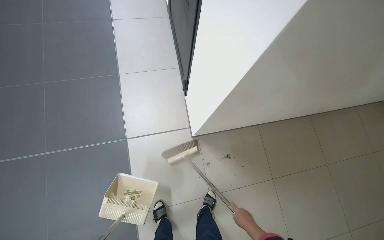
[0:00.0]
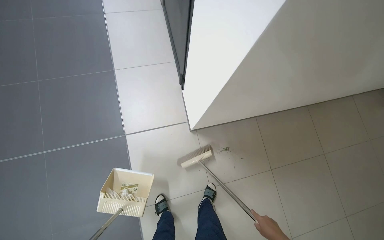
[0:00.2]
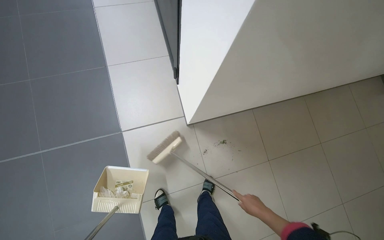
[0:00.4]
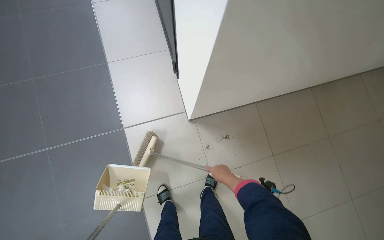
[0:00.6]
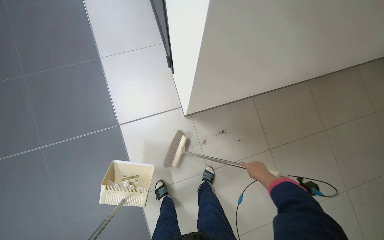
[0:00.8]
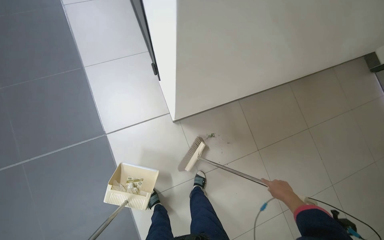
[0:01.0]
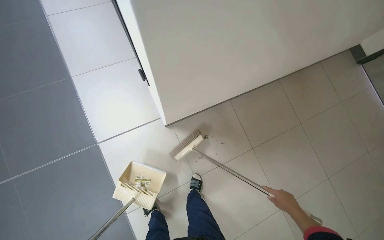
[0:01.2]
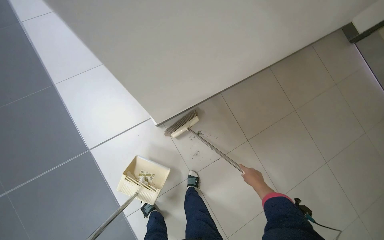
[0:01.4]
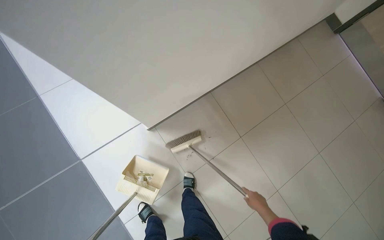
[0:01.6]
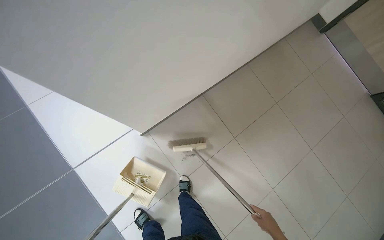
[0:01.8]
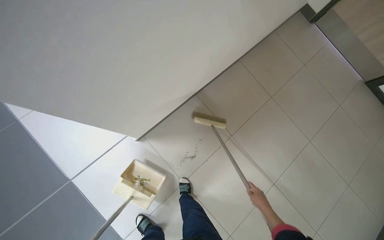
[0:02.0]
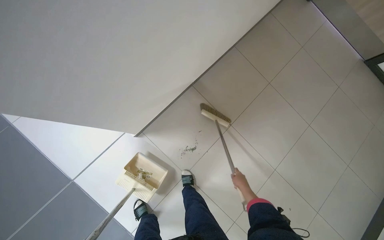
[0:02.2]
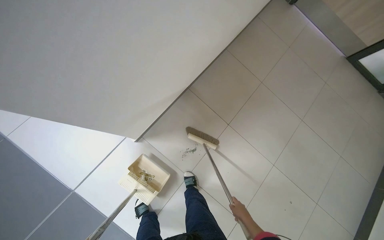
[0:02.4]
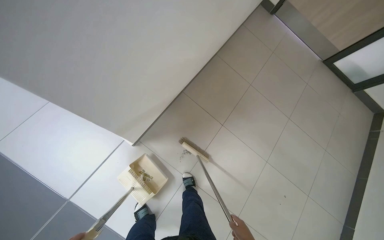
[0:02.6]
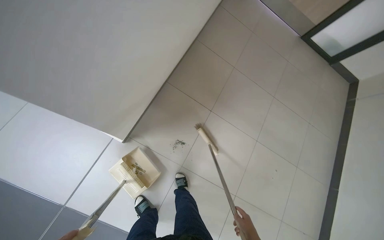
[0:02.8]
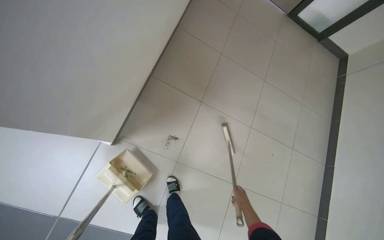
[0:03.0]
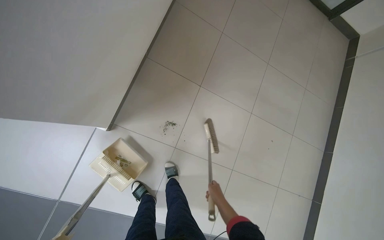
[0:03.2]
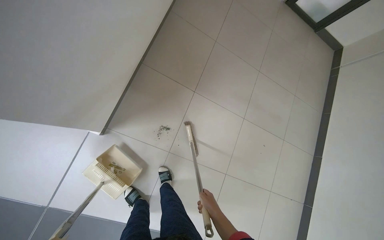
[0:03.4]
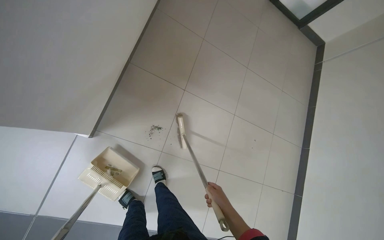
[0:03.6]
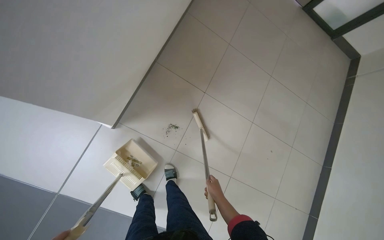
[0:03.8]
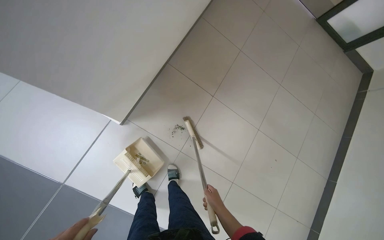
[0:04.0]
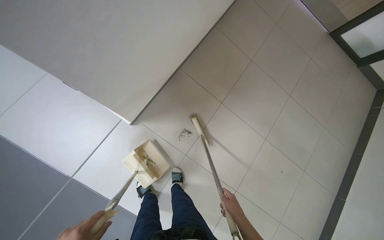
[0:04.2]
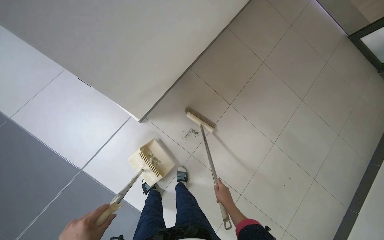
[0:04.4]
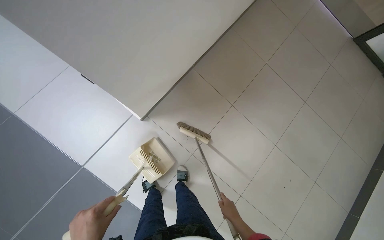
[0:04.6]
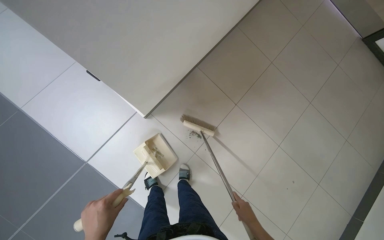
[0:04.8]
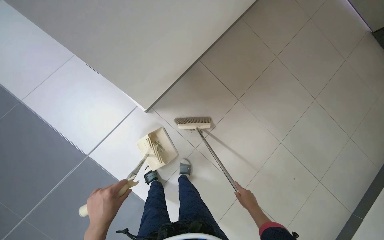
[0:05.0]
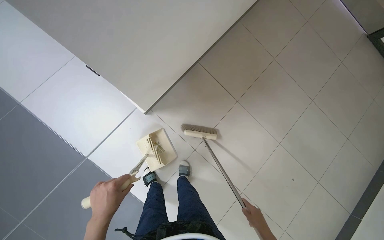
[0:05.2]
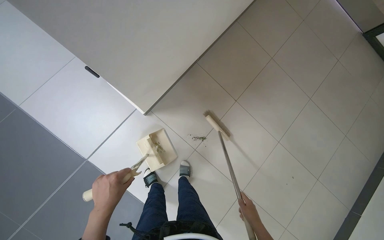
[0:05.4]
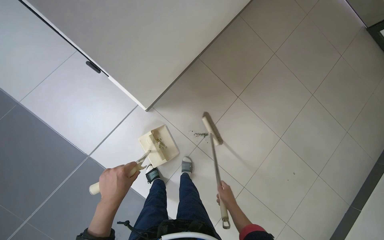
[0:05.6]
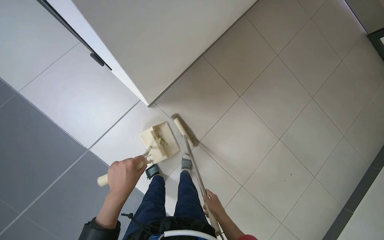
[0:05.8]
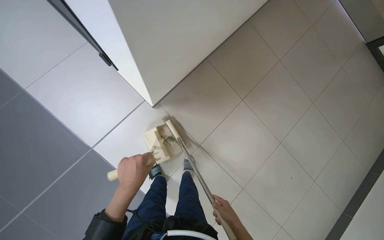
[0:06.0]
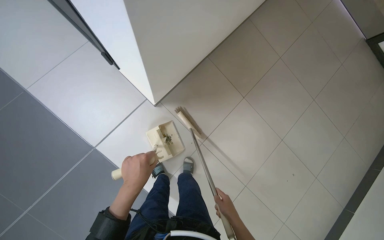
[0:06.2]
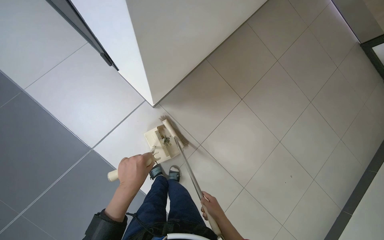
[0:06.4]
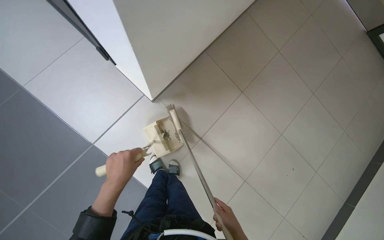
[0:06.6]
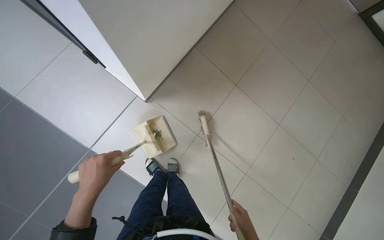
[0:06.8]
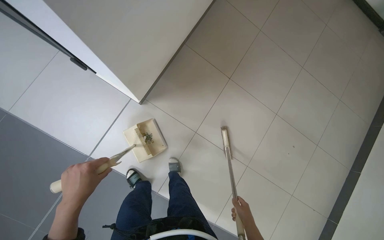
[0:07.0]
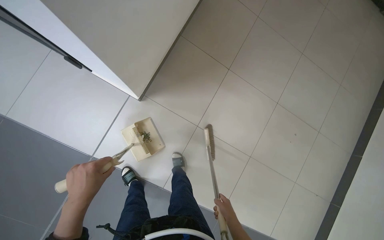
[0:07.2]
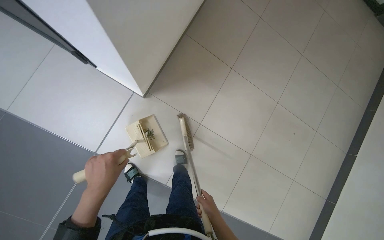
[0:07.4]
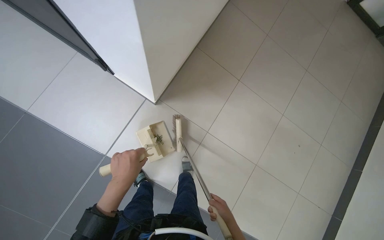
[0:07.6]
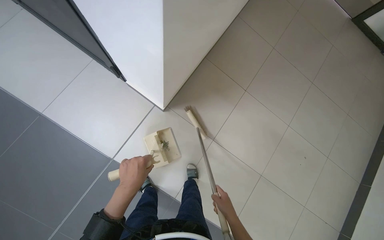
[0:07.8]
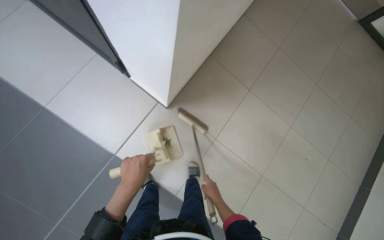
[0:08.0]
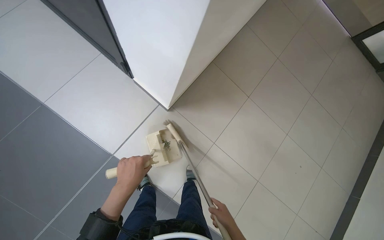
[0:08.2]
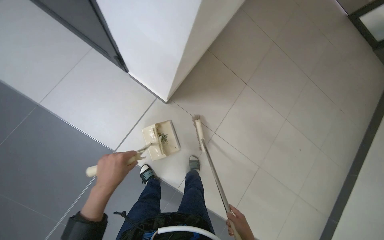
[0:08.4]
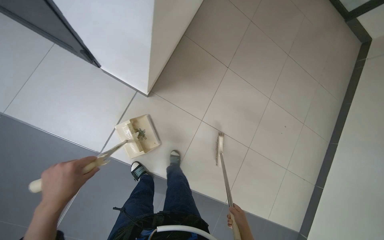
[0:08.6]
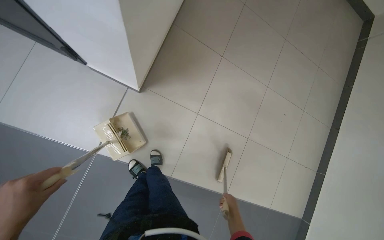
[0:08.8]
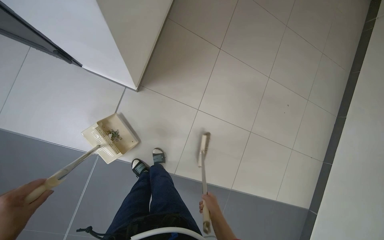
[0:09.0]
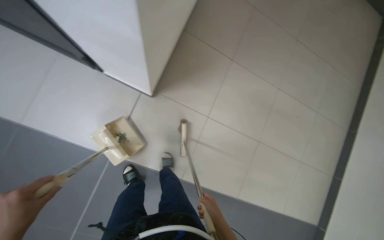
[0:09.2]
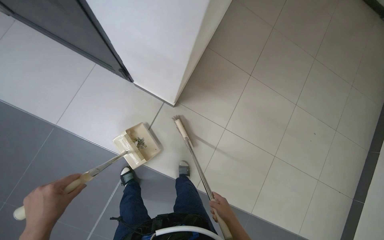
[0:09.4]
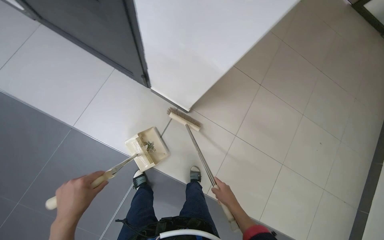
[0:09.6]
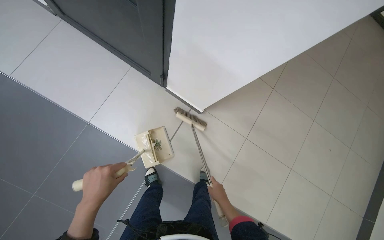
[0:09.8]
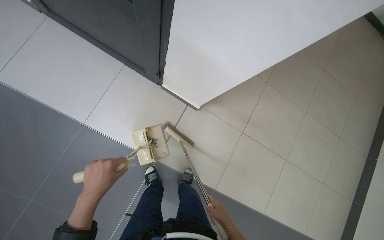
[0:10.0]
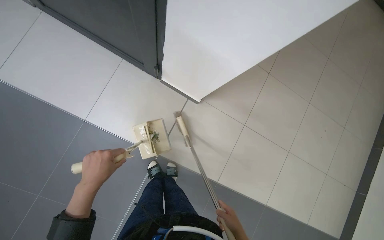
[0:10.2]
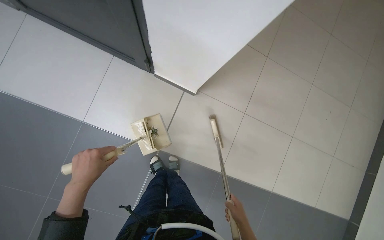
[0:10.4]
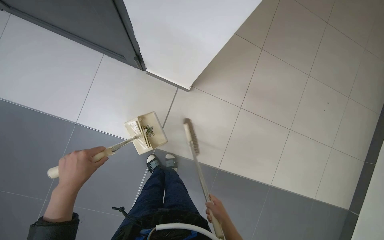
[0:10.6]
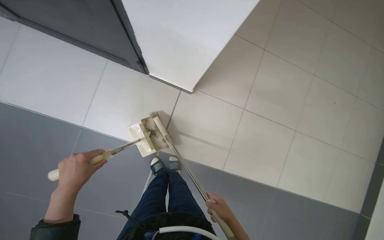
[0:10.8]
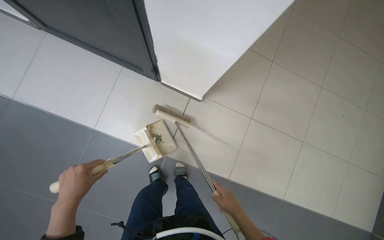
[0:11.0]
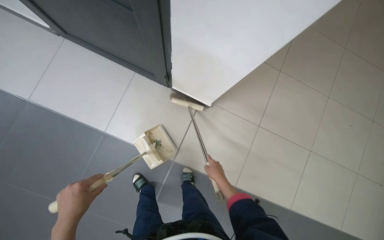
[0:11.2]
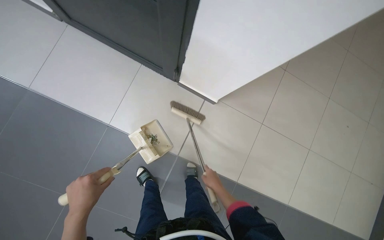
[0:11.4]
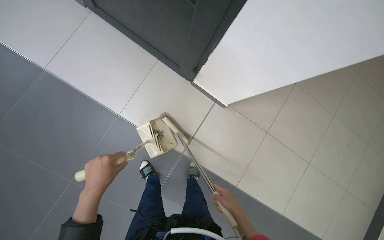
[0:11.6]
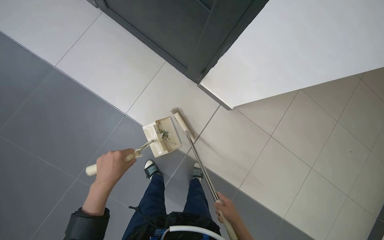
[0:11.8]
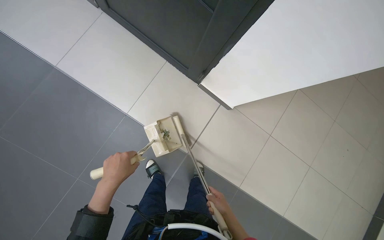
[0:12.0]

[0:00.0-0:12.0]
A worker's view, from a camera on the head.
Job: sweeping floor.
The whole recording: Sweeping office floor. The worker sweeps the office floor with a broom and dustpan.
0:00.0 to 0:01.6: The wearer looks approximately 10 degrees further downward. The right hand moves left and right over about 20 cm, changing direction 2 times.
0:01.6 to 0:03.0: The head turns to the right by about 35 degrees.
0:03.0 to 0:04.4: The right hand moves about 10 cm nearer to the camera and comes back.
0:04.4 to 0:06.0: The right hand heads nearer to the camera, covering about 10 cm, and moves approximately 10 cm to the right and comes back.
0:06.0 to 0:07.6: The right hand reaches about 5 cm to the right, then returns.
0:07.6 to 0:09.0: The right hand travels farther from the camera and back again, about 5 cm each way.
0:10.4 to 0:12.0: The right hand moves to the left, some 20 cm, and reaches approximately 20 cm up the picture, then returns.

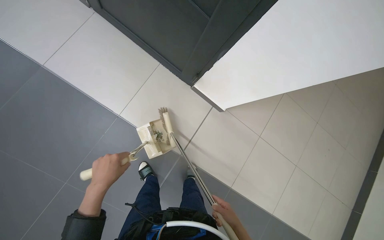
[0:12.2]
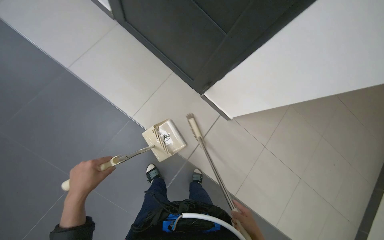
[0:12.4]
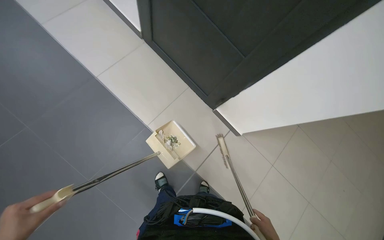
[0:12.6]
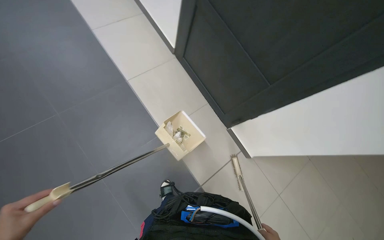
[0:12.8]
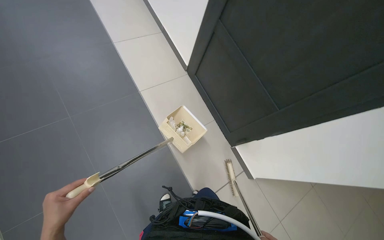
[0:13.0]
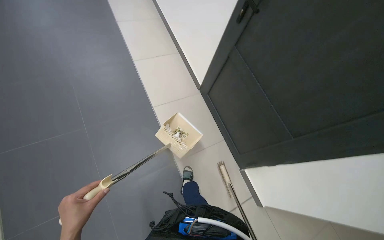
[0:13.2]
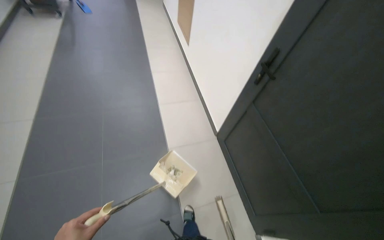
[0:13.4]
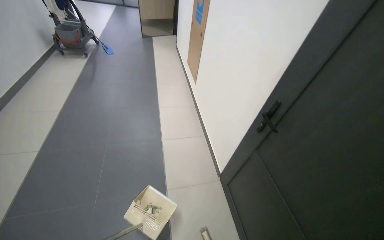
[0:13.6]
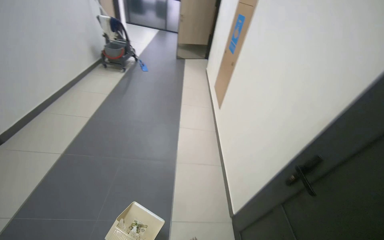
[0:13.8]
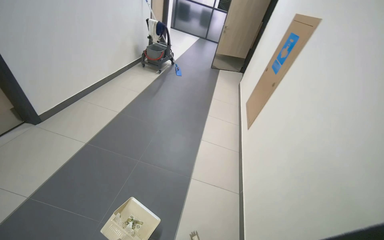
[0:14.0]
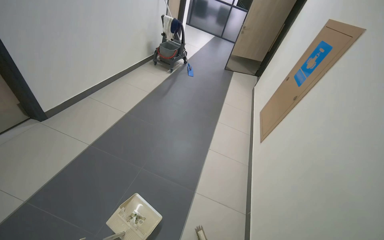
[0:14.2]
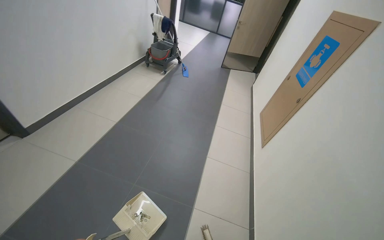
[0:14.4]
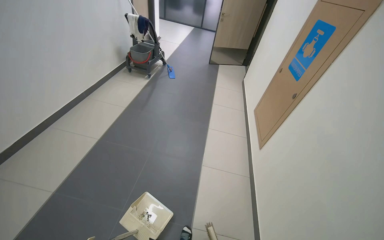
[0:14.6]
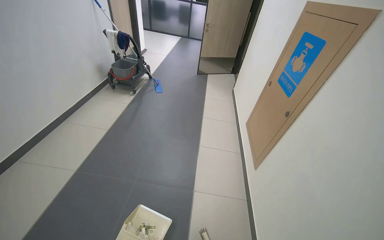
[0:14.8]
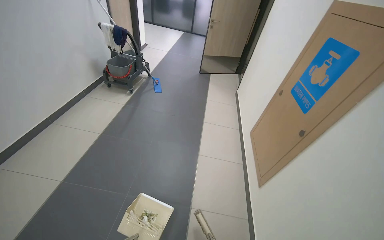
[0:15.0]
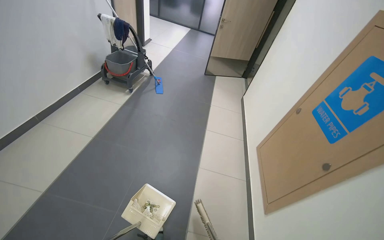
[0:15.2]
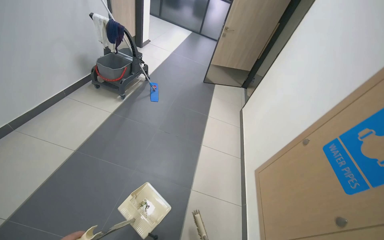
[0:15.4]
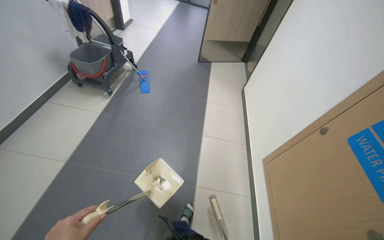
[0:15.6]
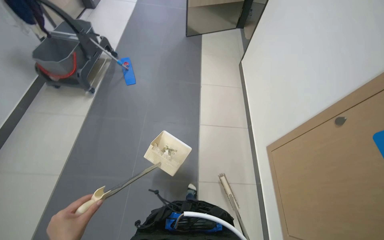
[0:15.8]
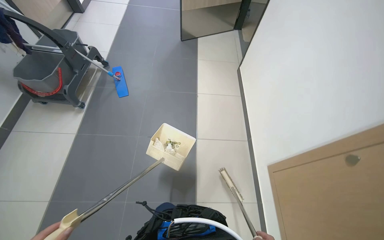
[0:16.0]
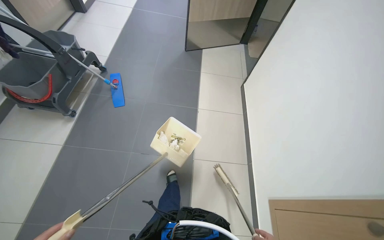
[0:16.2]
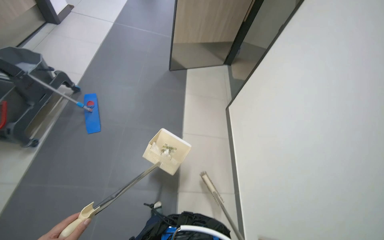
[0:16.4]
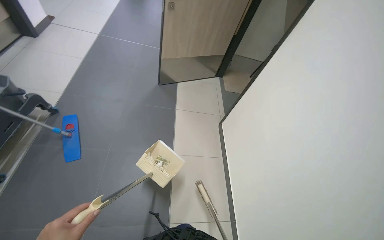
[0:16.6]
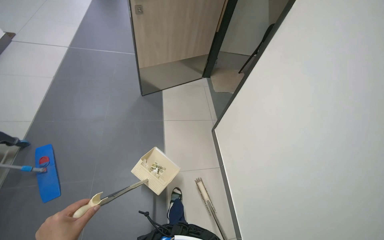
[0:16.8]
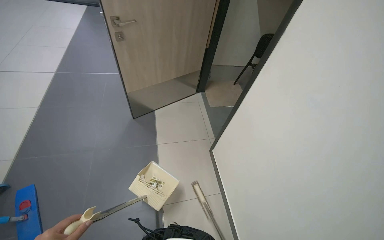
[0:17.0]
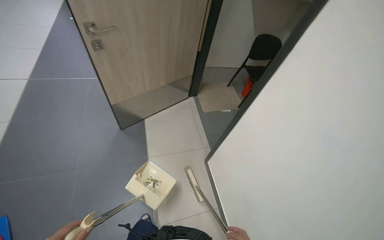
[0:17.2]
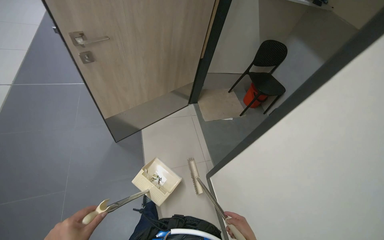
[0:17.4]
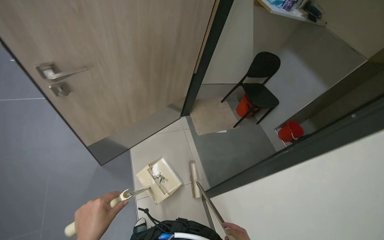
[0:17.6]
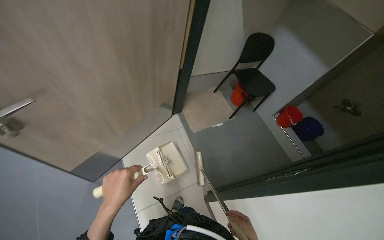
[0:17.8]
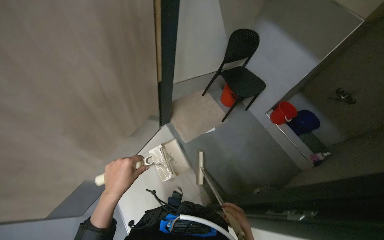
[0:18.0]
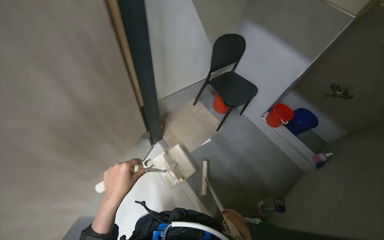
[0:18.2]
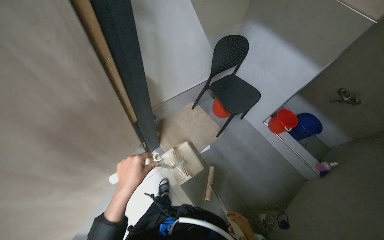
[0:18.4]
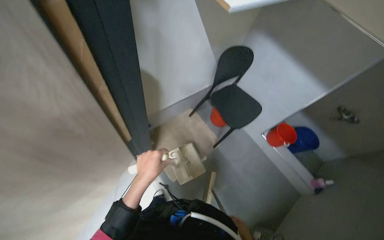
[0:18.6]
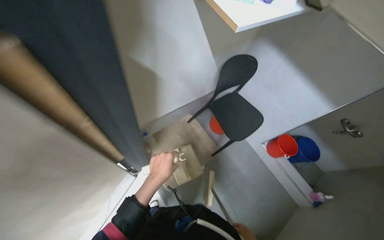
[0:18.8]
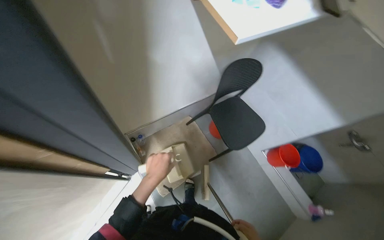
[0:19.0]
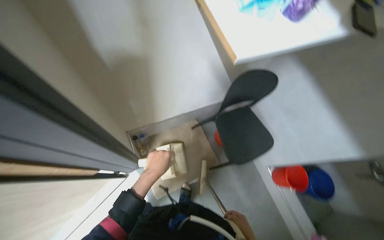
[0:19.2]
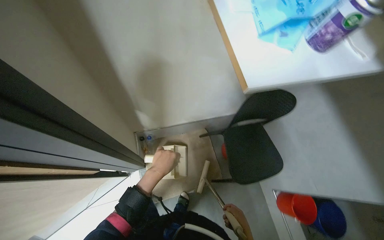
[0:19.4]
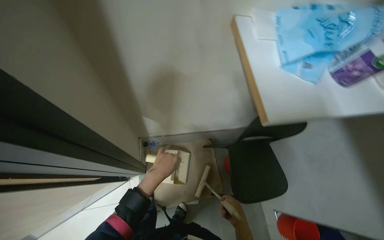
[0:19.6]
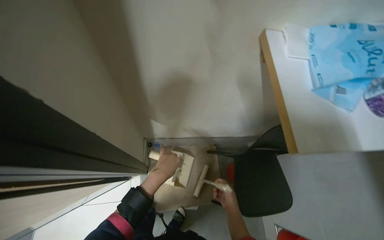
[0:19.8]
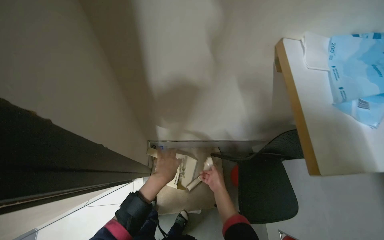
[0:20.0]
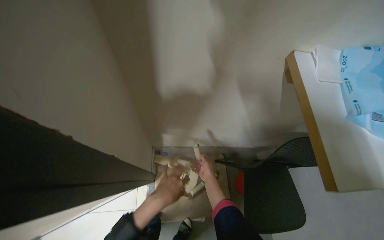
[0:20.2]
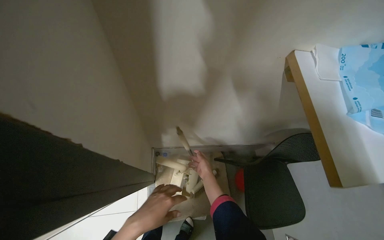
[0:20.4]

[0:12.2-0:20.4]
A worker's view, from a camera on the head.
Job: sweeping floor.
The whole recording: Sweeping office floor. The worker sweeps the office floor with a broom and dustpan.
0:12.2 to 0:13.8: The head rotates roughly 55 degrees to the left. The view tips upward by approximately 50 degrees.
0:13.8 to 0:15.4: The wearer moves approximately 1.5 m.
0:15.4 to 0:17.2: The head travels roughly 90 cm. The scene rotates counterclockwise by roughly 35 degrees.
0:17.2 to 0:18.8: The camera is carried roughly 1 m. The wearer looks roughly 20 degrees further to the right.
0:18.8 to 0:20.4: The head rotates some 30 degrees to the left.
